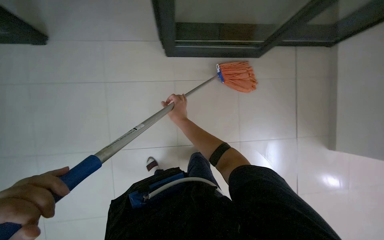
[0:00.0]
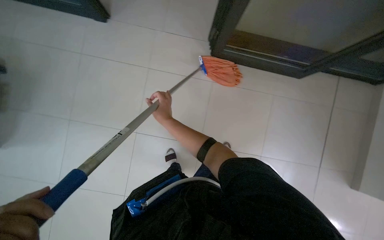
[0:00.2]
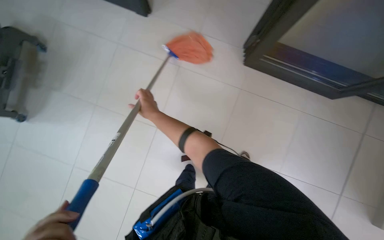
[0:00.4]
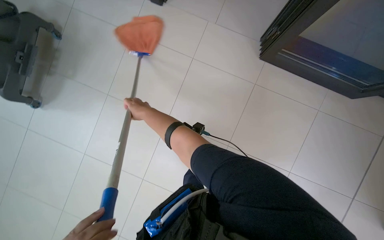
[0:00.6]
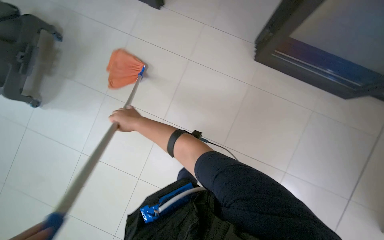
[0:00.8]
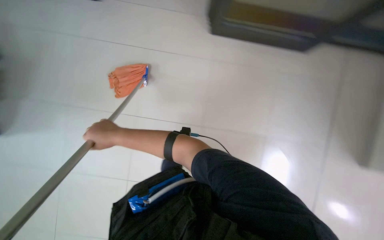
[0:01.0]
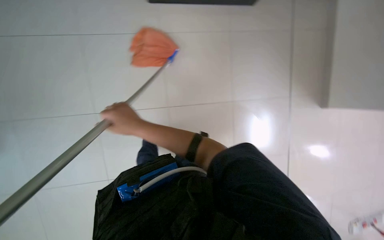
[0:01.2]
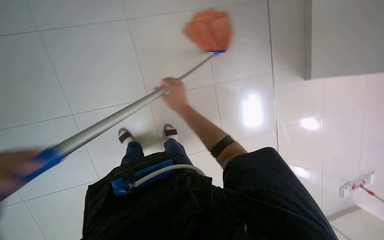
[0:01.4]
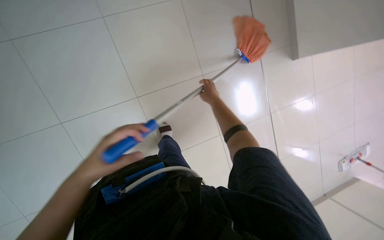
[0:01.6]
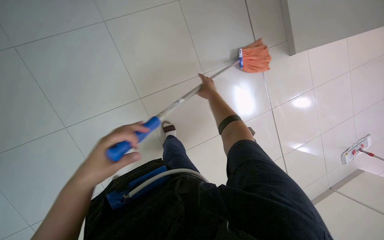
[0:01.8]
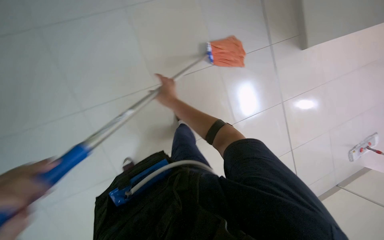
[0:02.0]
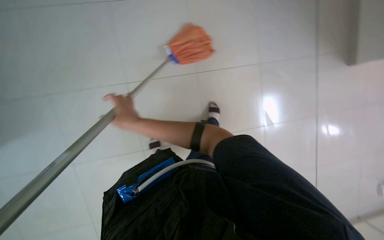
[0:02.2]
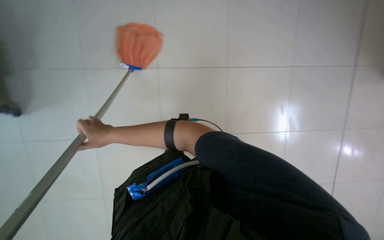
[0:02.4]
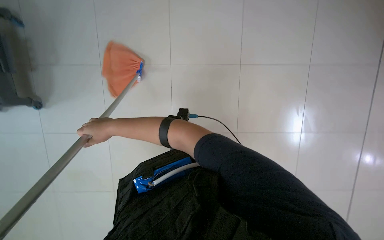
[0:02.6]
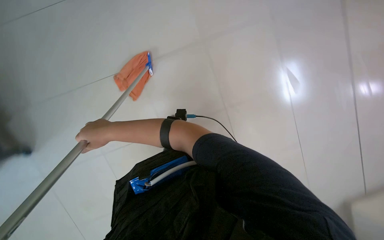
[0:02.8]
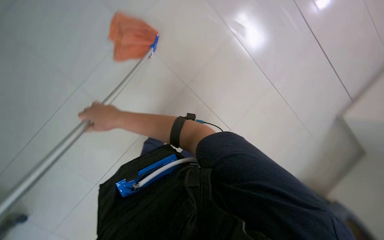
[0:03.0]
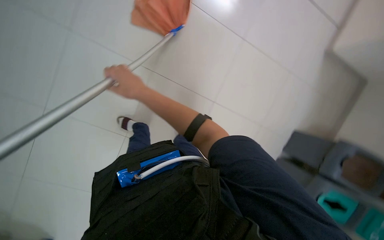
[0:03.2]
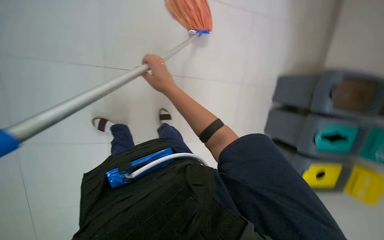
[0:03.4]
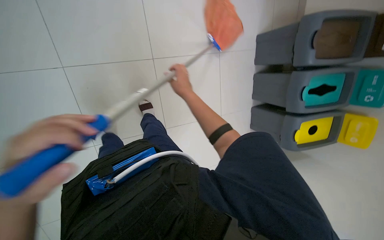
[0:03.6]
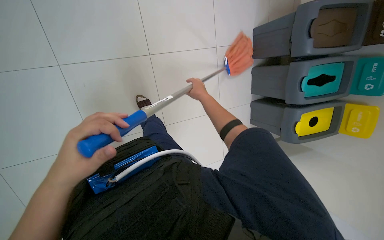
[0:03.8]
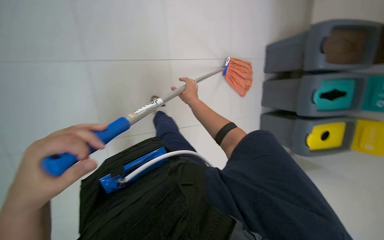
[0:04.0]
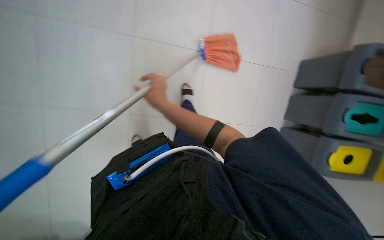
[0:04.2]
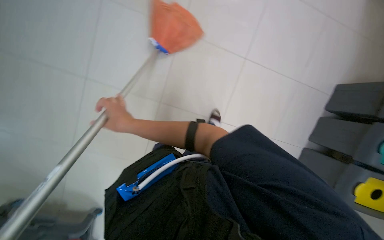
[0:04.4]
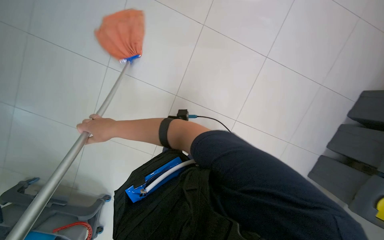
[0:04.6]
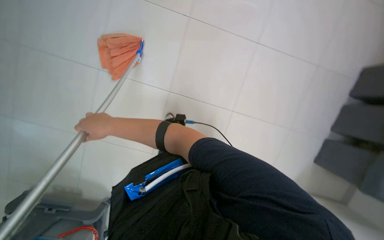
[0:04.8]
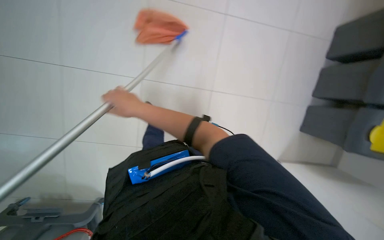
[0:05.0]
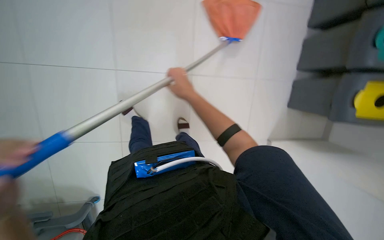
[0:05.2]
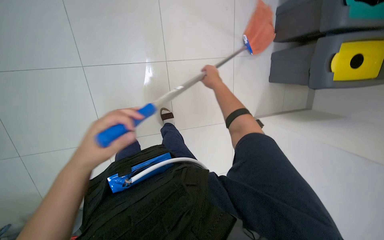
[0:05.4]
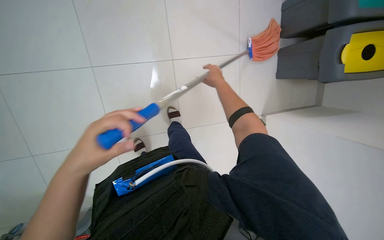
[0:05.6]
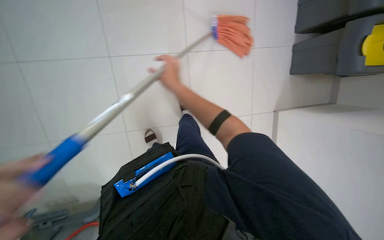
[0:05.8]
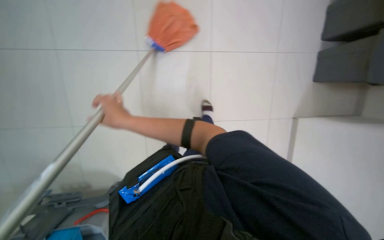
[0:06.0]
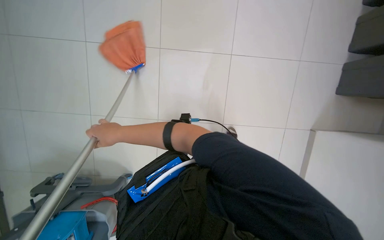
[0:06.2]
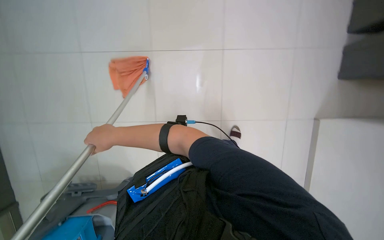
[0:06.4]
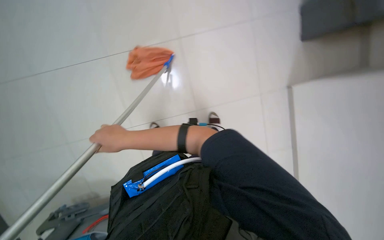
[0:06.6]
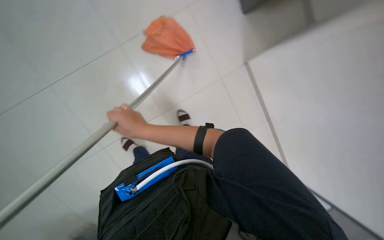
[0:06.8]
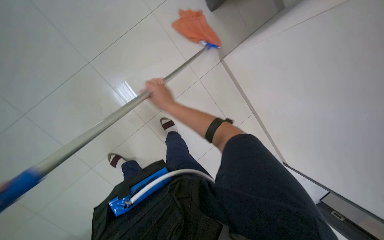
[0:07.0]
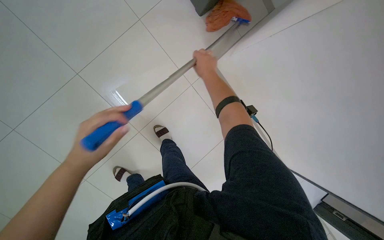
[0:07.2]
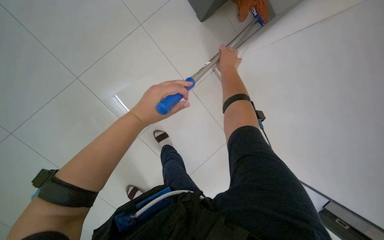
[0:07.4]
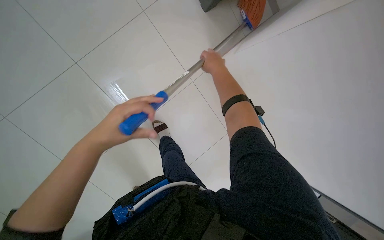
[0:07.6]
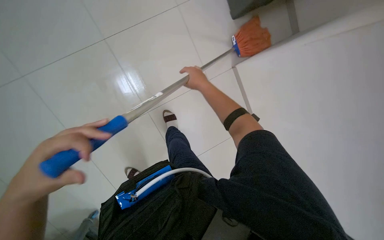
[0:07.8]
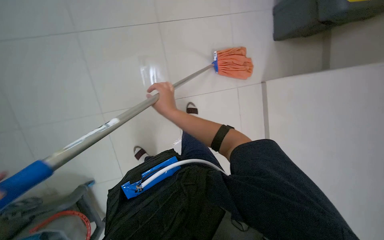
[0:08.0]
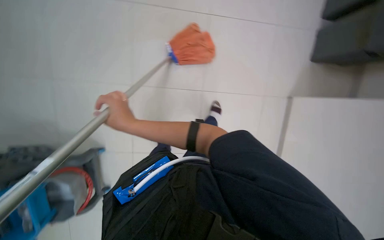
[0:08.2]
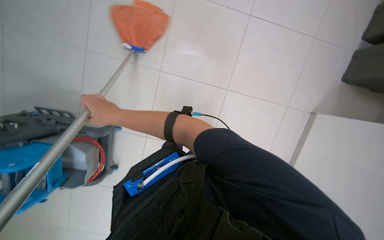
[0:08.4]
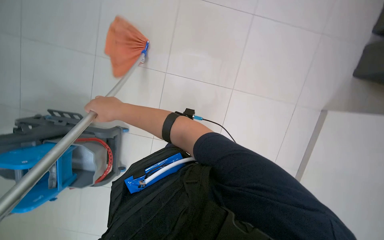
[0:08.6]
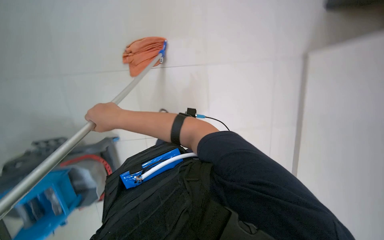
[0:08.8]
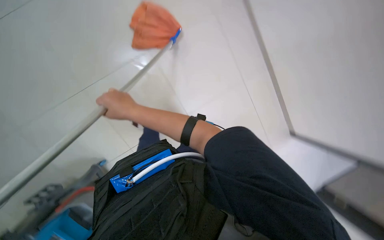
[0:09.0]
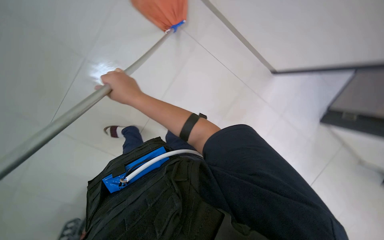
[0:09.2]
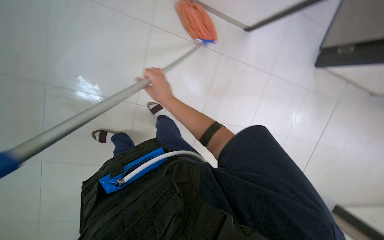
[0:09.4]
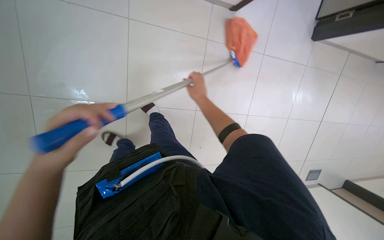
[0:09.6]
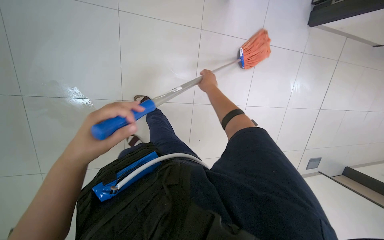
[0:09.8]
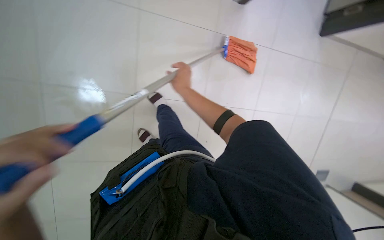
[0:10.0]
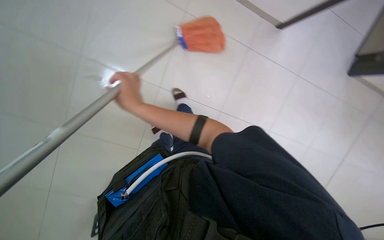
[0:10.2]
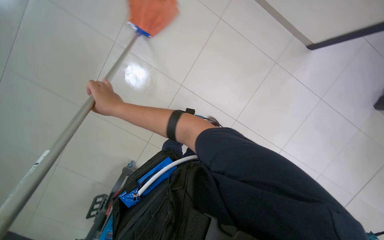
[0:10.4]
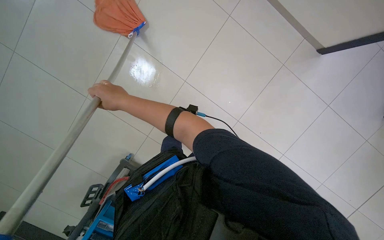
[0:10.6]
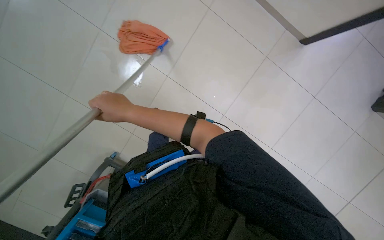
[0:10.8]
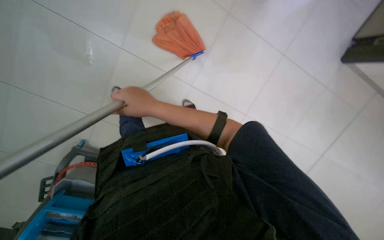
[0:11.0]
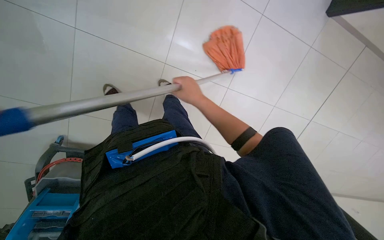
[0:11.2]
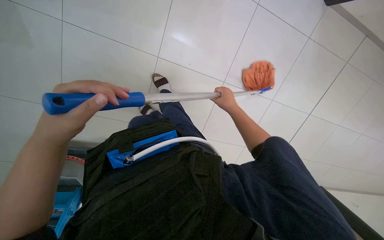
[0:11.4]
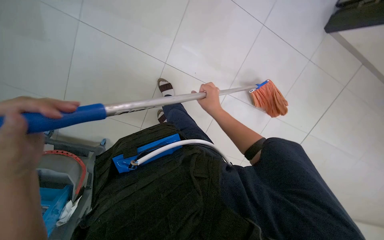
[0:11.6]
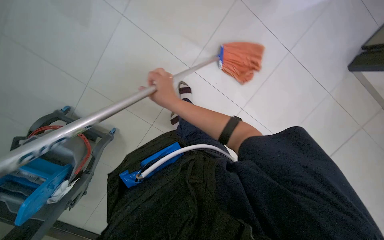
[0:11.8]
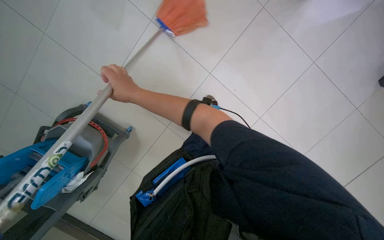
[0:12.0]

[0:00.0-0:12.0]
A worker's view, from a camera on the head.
Job: mopping floor.
The whole recording: Mopping floor with orange mop. The worker mops the tiled floor with an orange string mop.
0:00.0 to 0:01.6: The camera is carried some 2.5 m.
0:01.6 to 0:03.0: Everything in view rotates roughly 30 degrees counterclockwise. The right hand travels to the left by about 30 cm.
0:09.0 to 0:10.4: The right hand reaches approximately 30 cm to the right, then returns.

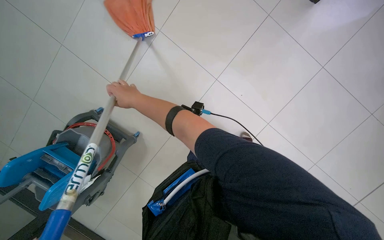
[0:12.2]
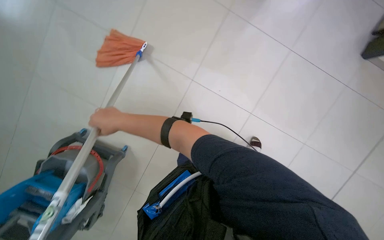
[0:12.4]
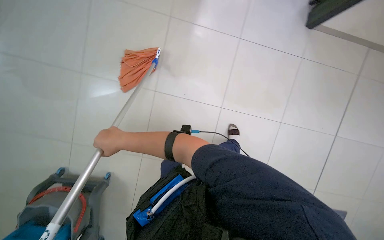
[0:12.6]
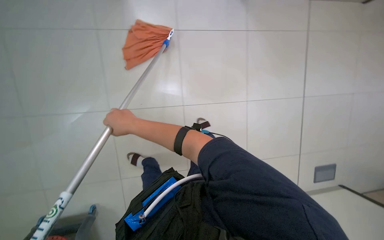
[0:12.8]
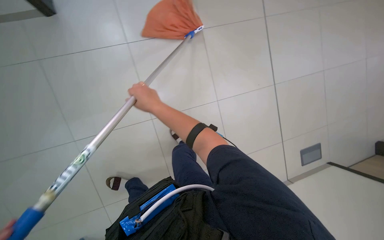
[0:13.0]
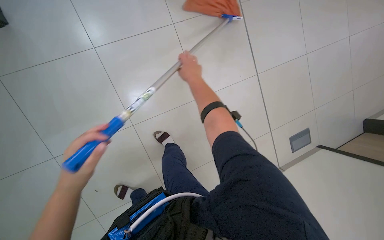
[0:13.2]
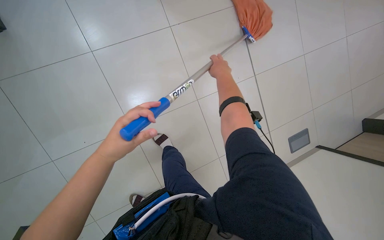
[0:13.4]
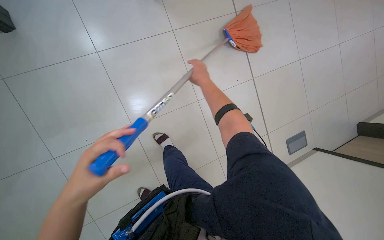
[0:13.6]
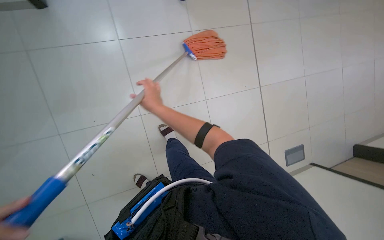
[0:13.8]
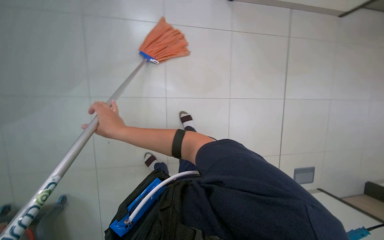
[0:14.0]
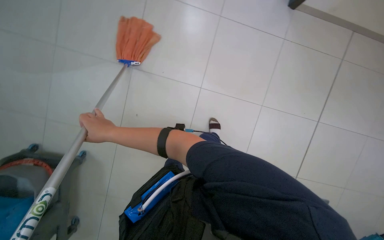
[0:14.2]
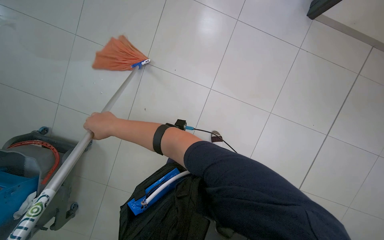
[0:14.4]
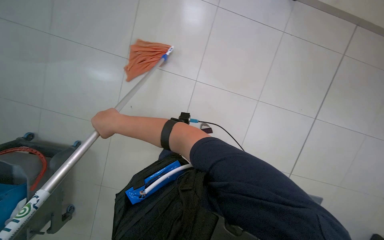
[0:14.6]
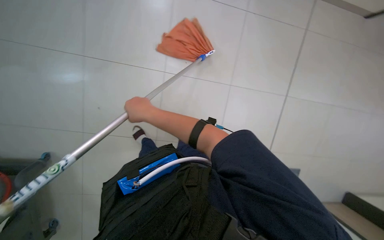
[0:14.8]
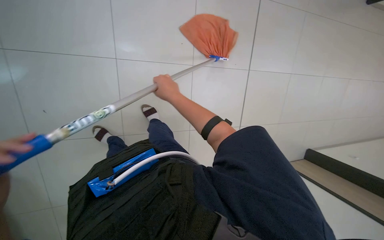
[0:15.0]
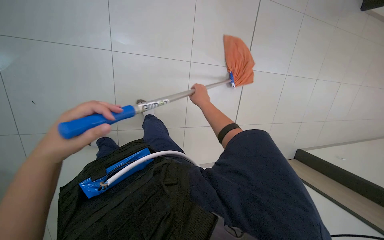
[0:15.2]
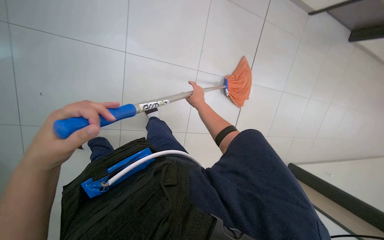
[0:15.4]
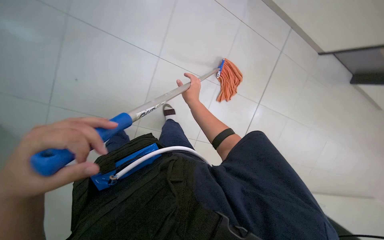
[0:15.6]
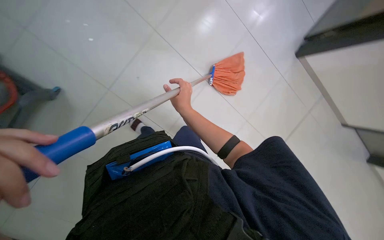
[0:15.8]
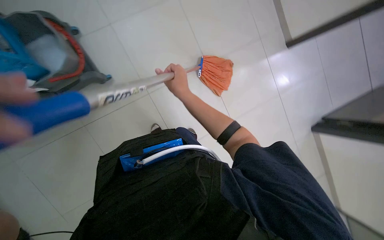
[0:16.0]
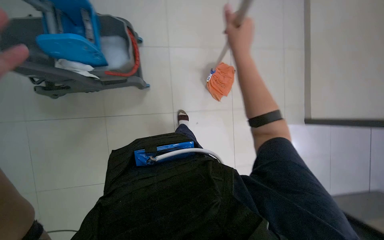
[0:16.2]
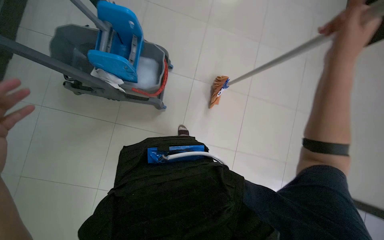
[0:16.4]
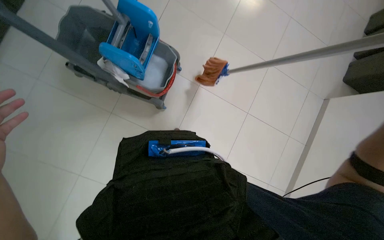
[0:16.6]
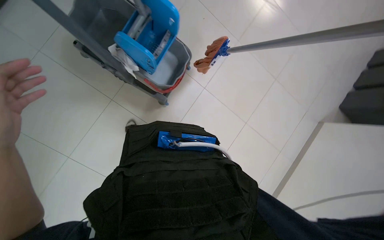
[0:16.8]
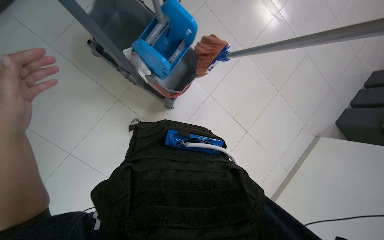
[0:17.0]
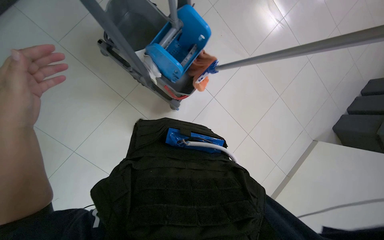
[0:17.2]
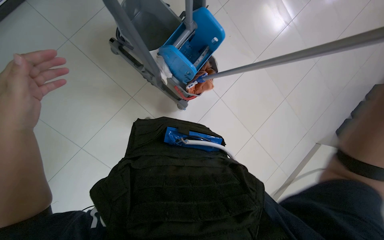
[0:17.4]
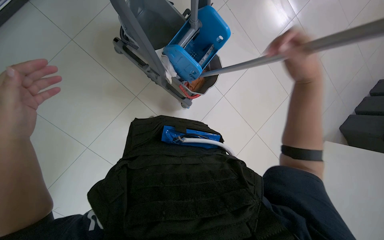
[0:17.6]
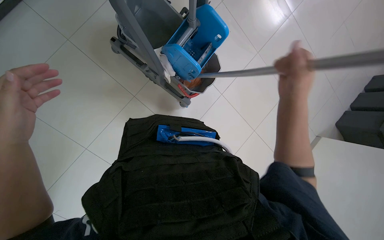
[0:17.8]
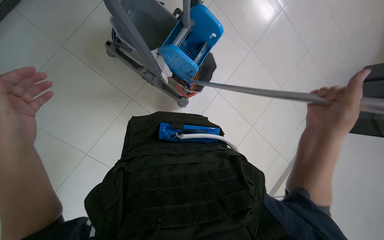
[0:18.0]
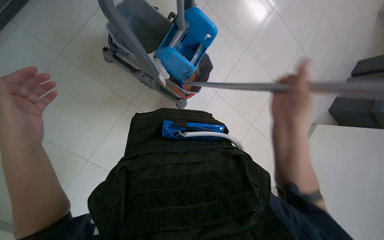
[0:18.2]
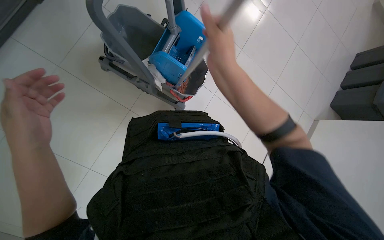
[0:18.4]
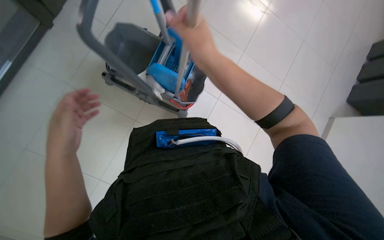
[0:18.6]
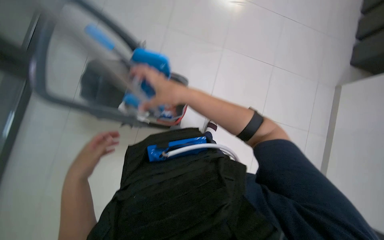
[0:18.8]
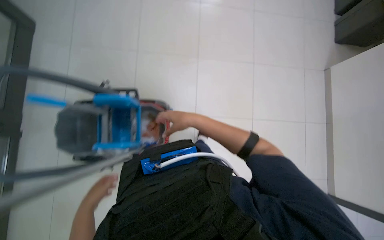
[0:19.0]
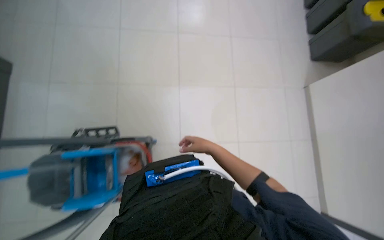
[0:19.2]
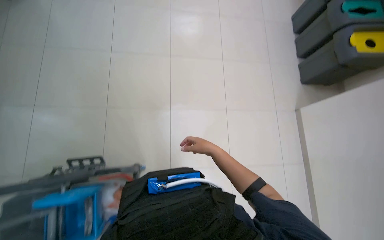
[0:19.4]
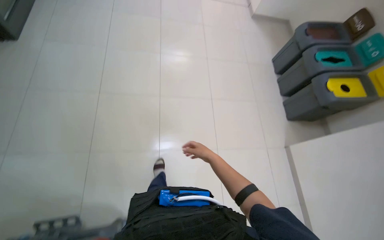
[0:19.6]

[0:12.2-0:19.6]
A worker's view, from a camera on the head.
Job: mopping floor.
The whole recording: Mopping floor with orange mop. The worker mops the tiled floor with an orange string mop.
0:15.2 to 0:16.6: The view tips upward by some 35 degrees. The scene rotates clockwise by some 70 degrees.
0:18.2 to 0:19.6: The wearer looks roughly 25 degrees further upward. The scene turns some 25 degrees counterclockwise in the picture. The right hand shifts some 30 cm farther from the camera.
